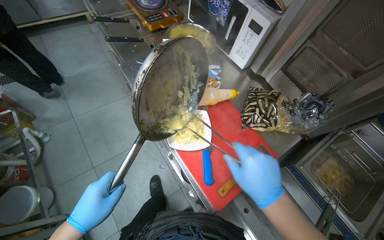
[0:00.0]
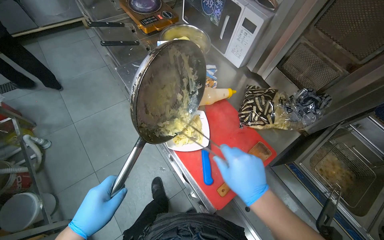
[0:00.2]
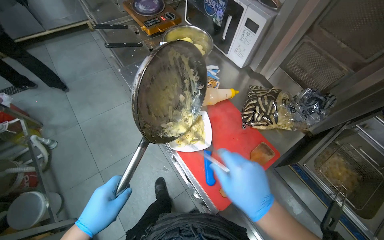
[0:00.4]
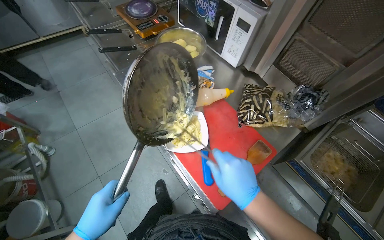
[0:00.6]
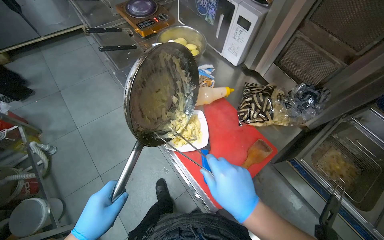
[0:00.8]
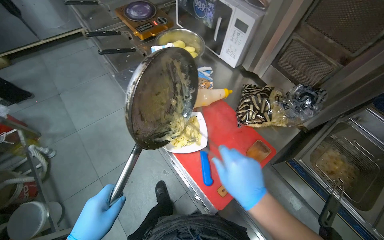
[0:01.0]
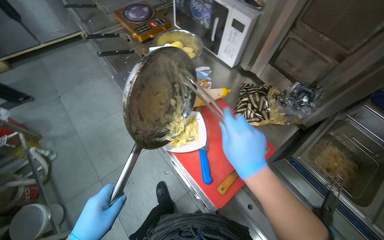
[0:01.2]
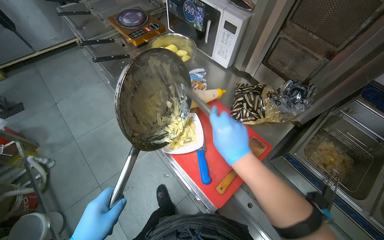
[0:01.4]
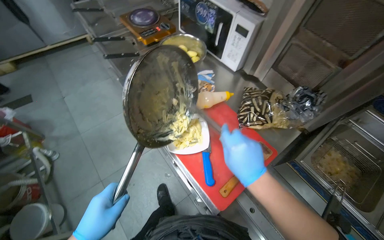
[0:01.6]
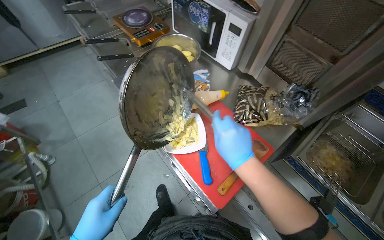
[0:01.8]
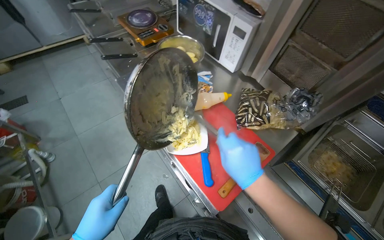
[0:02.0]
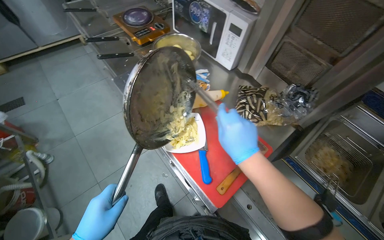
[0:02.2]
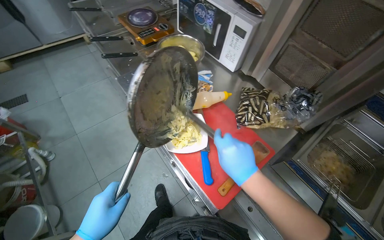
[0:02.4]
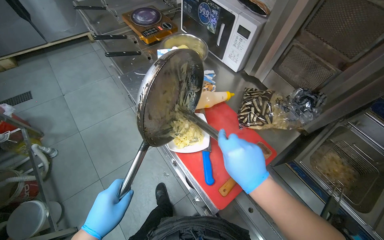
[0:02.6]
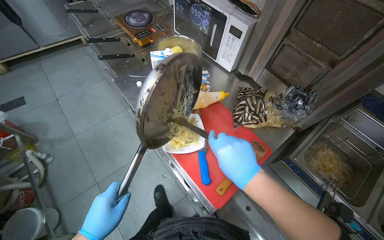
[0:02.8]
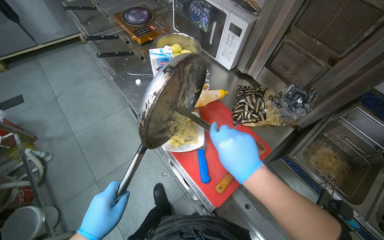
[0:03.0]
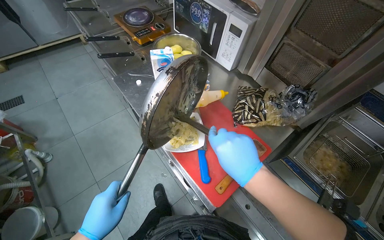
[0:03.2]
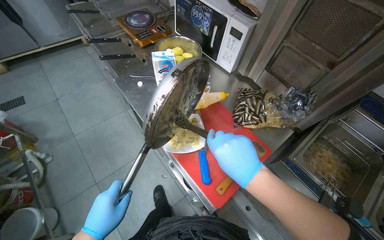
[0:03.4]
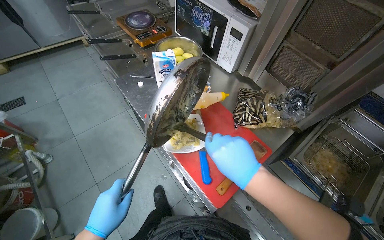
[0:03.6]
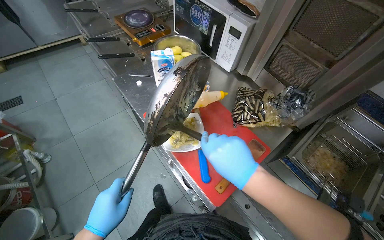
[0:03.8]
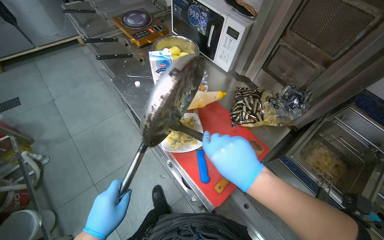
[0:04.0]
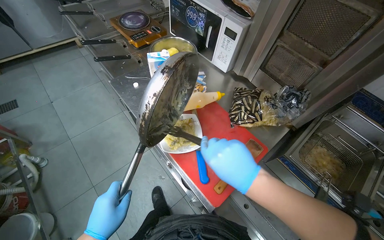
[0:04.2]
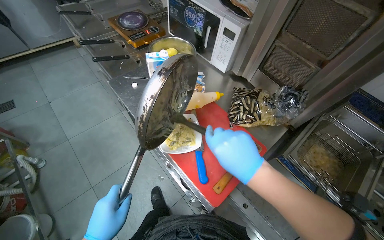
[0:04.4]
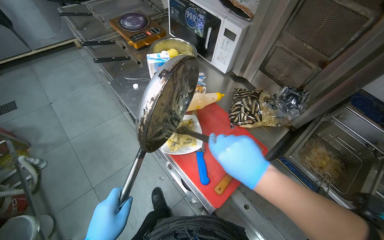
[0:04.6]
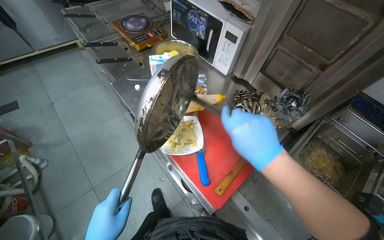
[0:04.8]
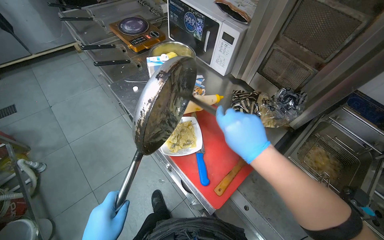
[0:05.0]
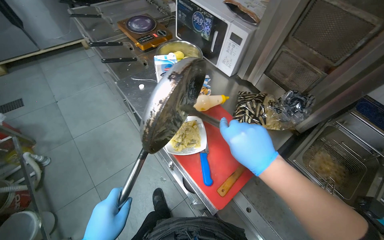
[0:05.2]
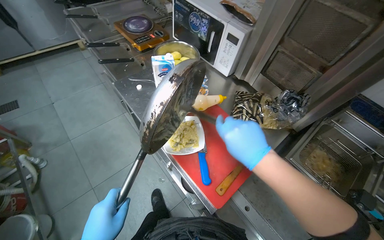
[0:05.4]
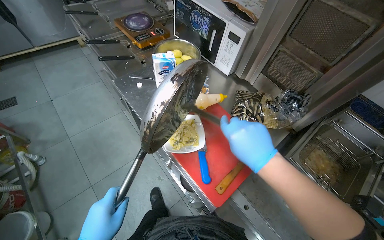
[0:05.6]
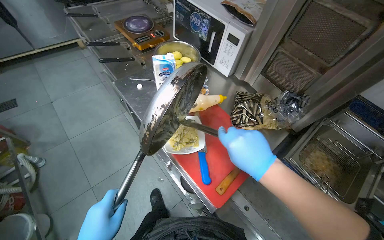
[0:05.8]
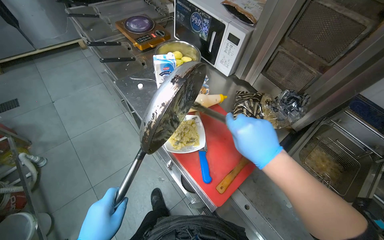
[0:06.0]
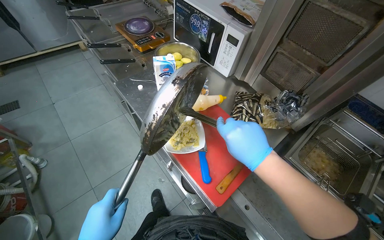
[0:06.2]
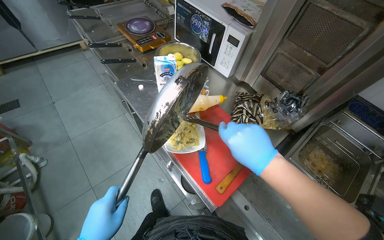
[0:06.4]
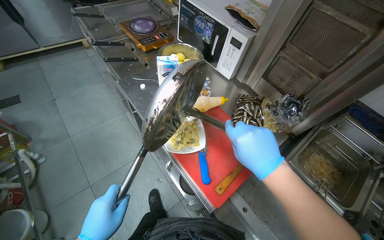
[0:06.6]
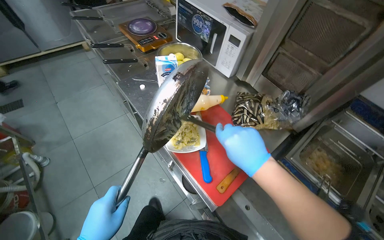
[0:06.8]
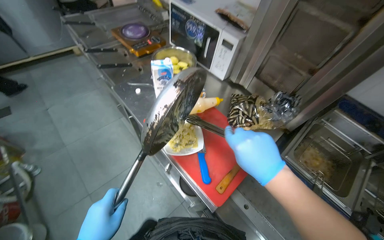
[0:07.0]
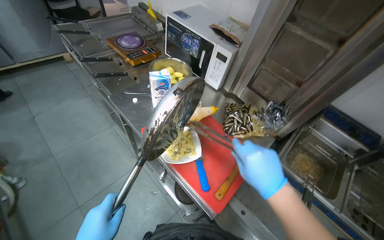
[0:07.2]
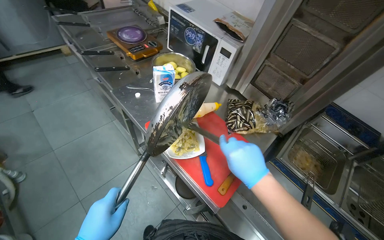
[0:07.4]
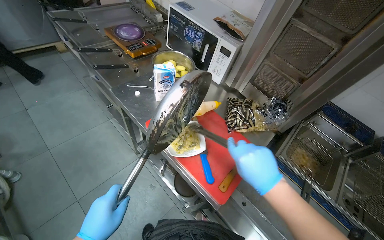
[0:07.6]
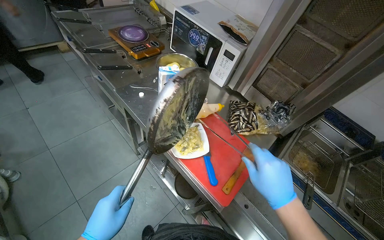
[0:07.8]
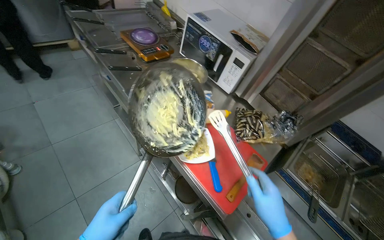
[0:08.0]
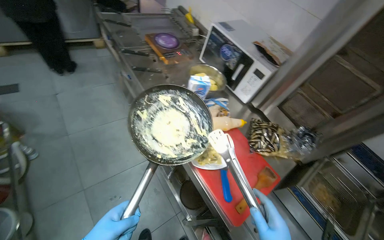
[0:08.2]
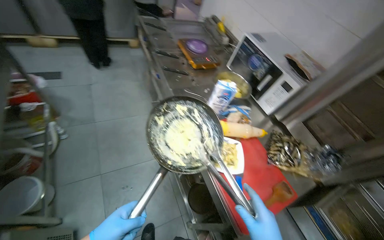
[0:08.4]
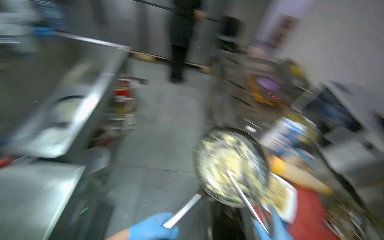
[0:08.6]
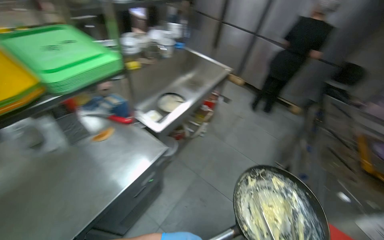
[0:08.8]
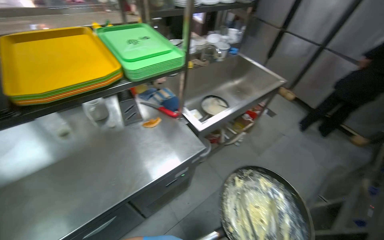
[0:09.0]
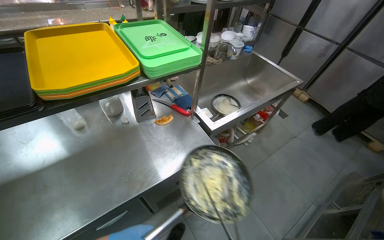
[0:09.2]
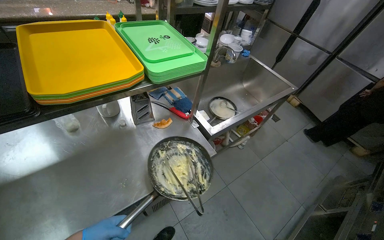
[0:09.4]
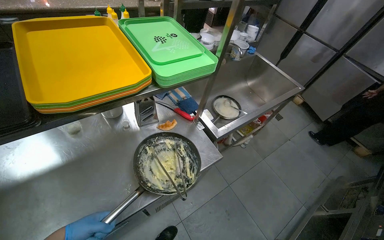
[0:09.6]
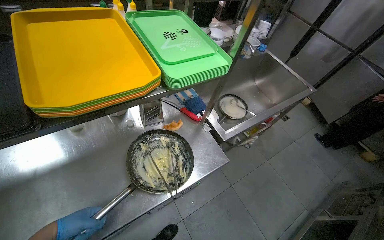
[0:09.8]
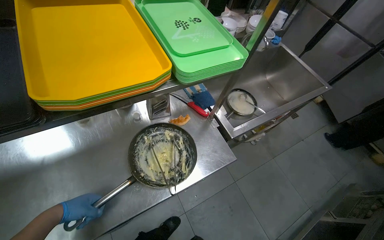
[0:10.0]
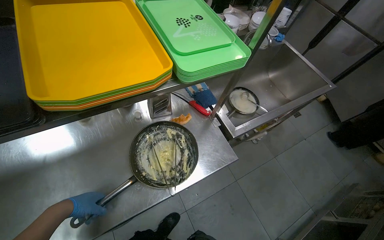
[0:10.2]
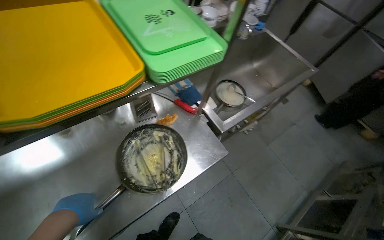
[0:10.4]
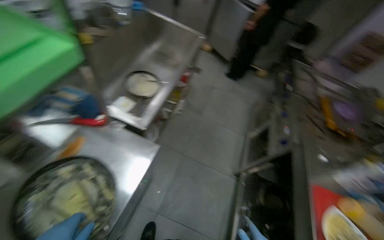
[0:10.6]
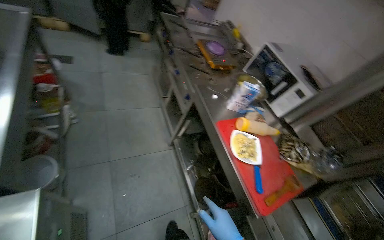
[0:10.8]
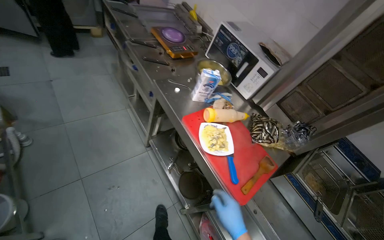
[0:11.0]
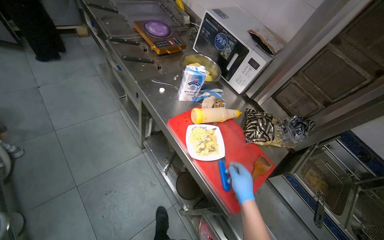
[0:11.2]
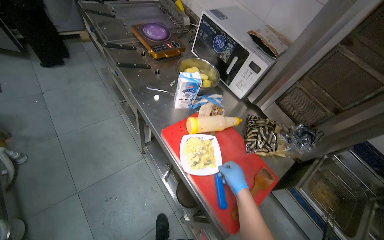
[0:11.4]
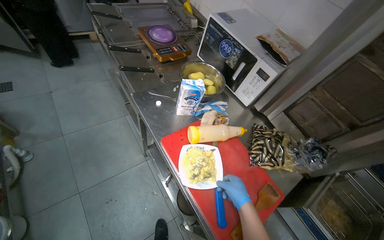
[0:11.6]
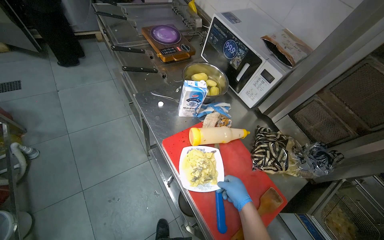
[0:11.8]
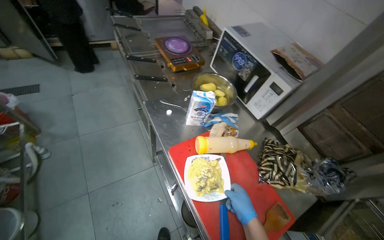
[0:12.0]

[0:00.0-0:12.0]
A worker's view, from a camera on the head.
Job: preparing food.
The whole recording: Preparing and garnishing food on plate. The worker plates cooked food from a pan and then grates cheese onto it.
0:10.4 to 0:12.0: The camera travels about 70 cm. The head rotates some 80 degrees to the right. The camera pitches downward, by about 20 degrees.

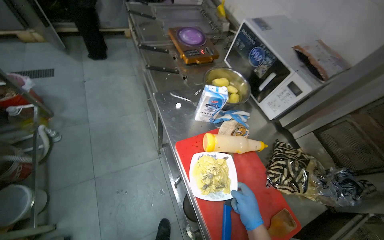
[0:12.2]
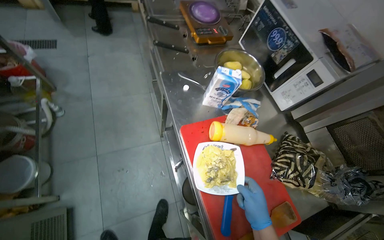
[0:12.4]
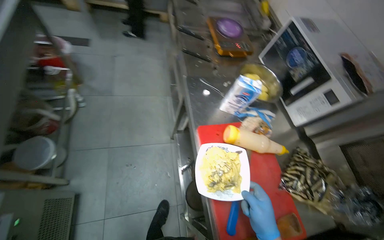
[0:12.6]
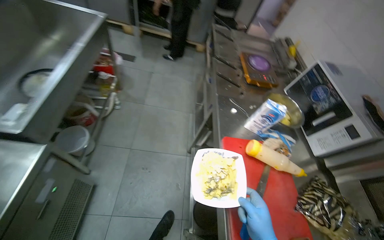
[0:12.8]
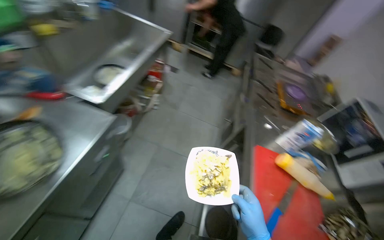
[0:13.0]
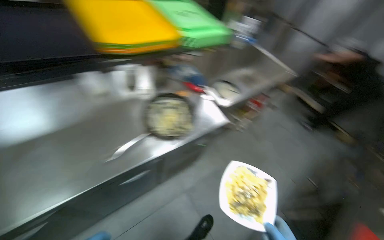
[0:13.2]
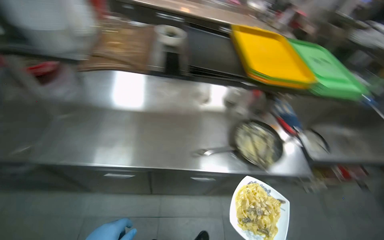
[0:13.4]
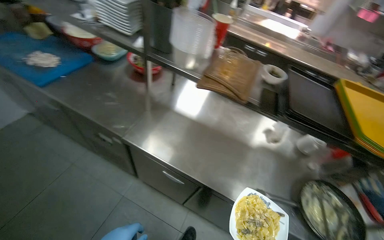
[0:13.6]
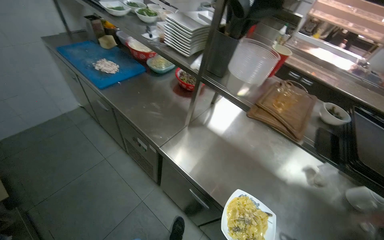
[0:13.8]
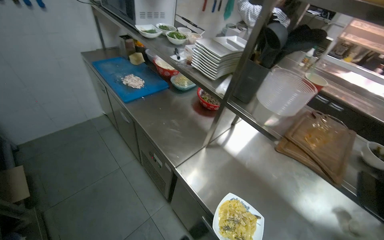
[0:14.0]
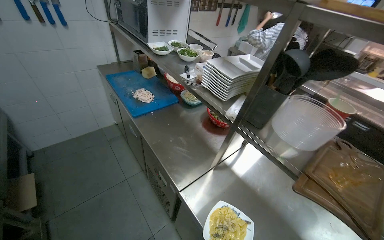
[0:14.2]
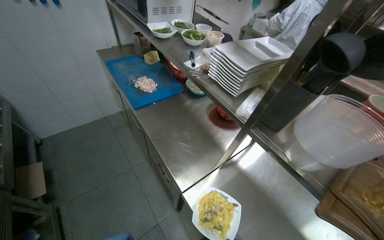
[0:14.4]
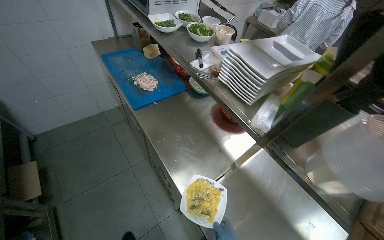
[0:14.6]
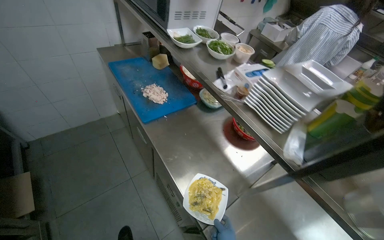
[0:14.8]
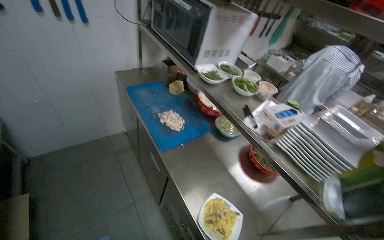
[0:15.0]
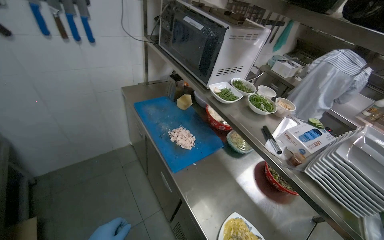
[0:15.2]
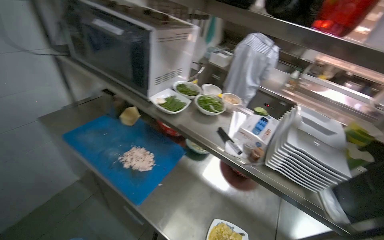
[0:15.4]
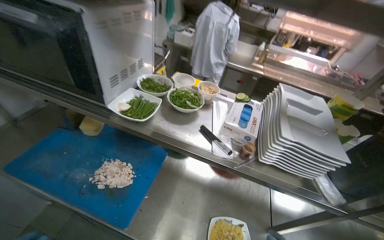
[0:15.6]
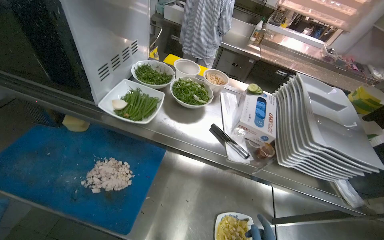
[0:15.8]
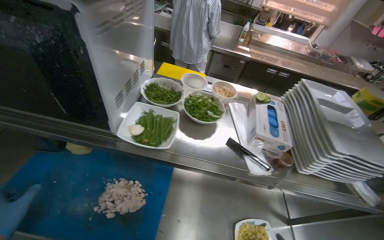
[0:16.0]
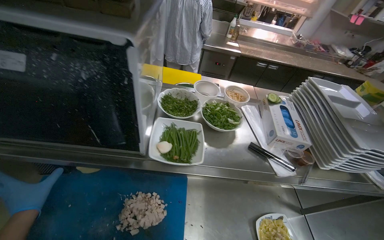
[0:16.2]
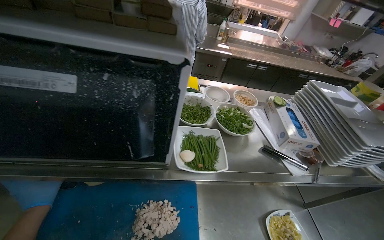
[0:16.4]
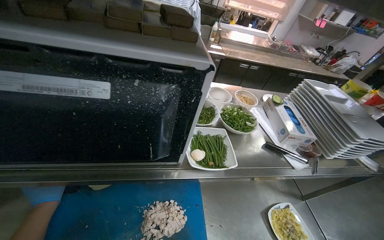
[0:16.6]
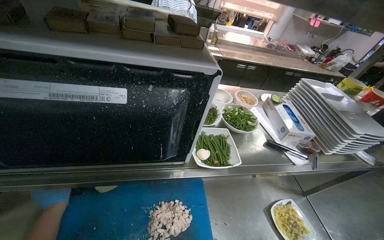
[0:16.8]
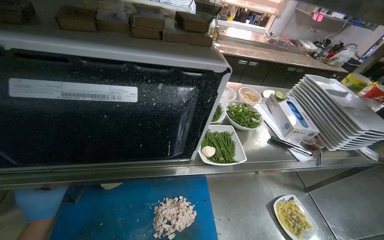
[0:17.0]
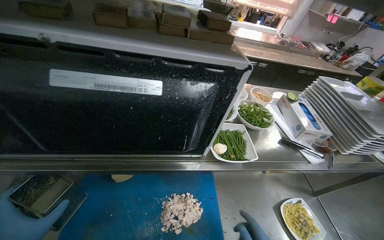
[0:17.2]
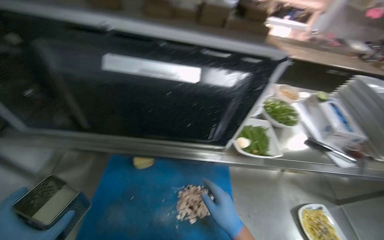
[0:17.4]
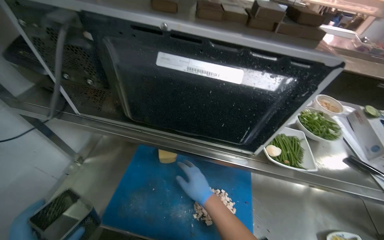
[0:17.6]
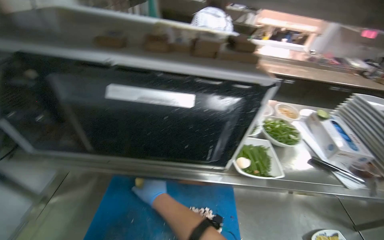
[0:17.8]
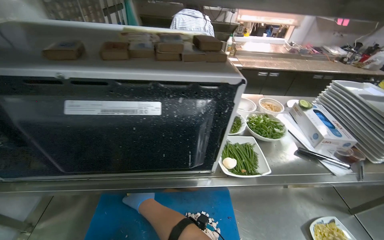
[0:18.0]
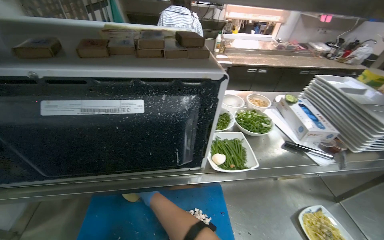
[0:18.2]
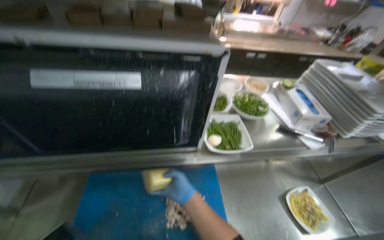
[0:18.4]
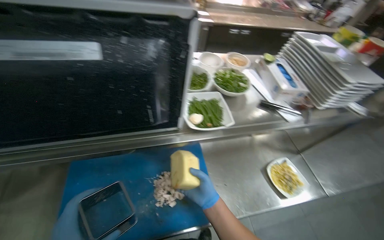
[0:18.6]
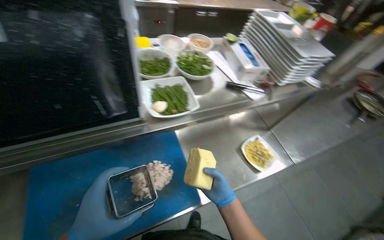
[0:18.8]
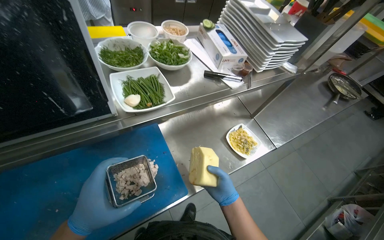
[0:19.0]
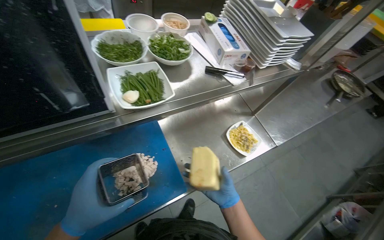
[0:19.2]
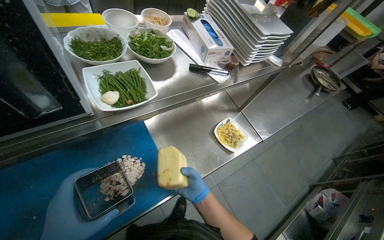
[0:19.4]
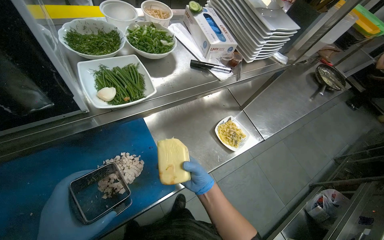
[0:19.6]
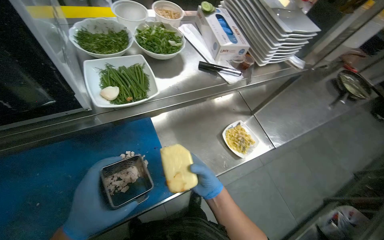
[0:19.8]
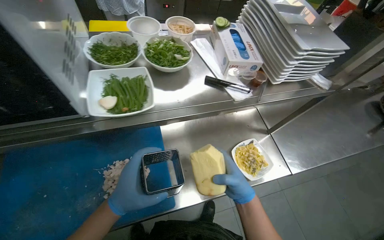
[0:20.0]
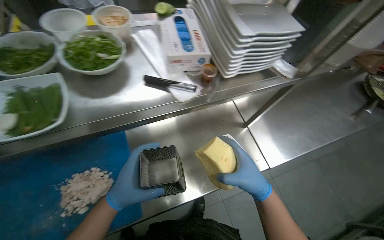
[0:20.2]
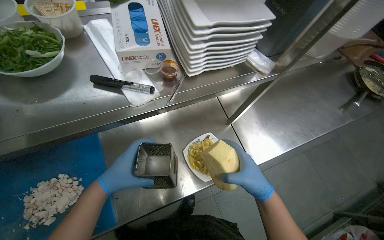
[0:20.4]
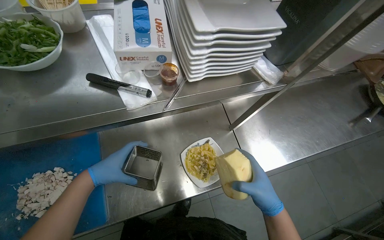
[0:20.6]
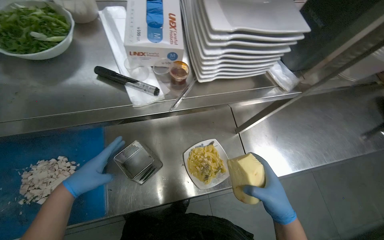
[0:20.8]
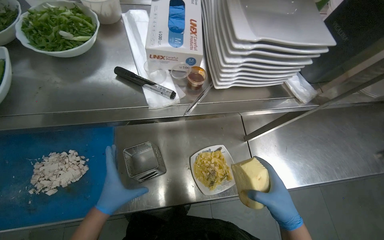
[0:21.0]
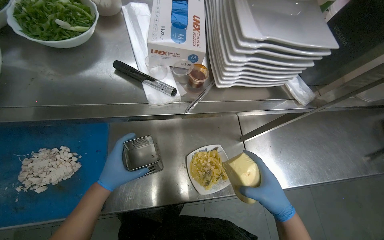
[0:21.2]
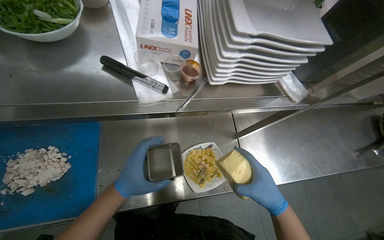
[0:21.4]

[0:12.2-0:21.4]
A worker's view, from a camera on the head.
Job: preparing food.
The whole recording: Preparing and garnishing food on plate. The worker plates cooked food from a pan and then grates cheese onto it.
0:12.2 to 0:13.8: The camera travels roughly 80 cm. The head rotates some 100 degrees to the left. The view tips upward by roughly 30 degrees.
0:13.8 to 0:15.2: The camera travels some 60 cm.
0:15.2 to 0:16.8: The head travels about 60 cm. The wearer looks about 60 degrees further to the right. The view tips downward by approximately 15 degrees.
0:18.4 to 0:19.8: The head turns to the right by approximately 20 degrees. The view tilts some 15 degrees downward.
0:19.8 to 0:21.4: The left hand swings left and right, some 15 cm each way, with 2 reversals, while the right hand goes approximately 40 cm to the right.
